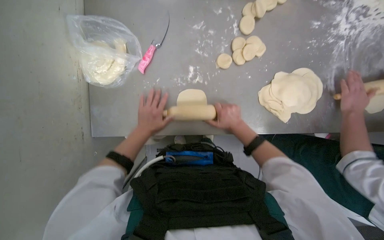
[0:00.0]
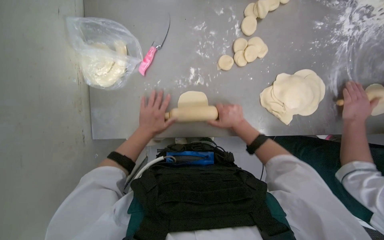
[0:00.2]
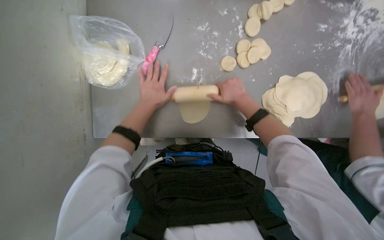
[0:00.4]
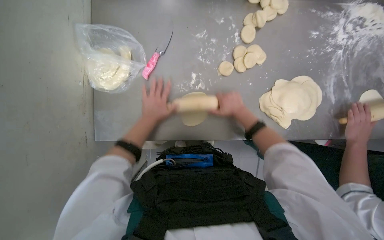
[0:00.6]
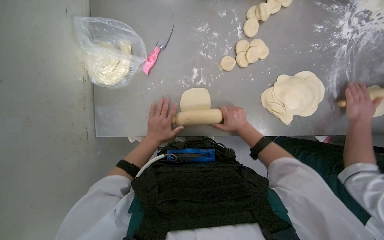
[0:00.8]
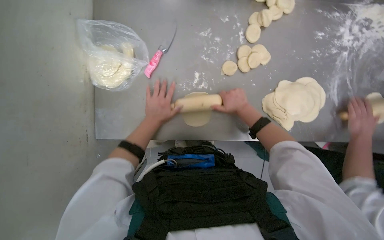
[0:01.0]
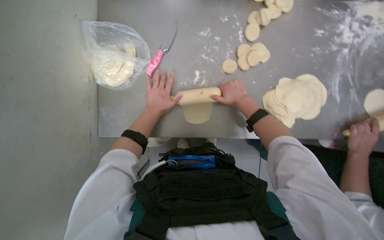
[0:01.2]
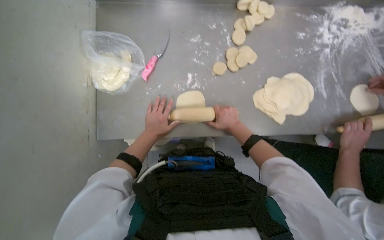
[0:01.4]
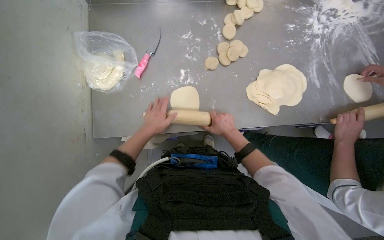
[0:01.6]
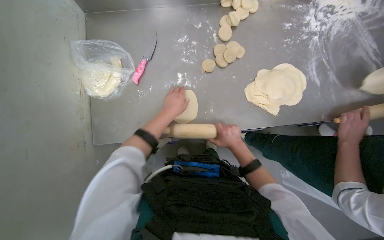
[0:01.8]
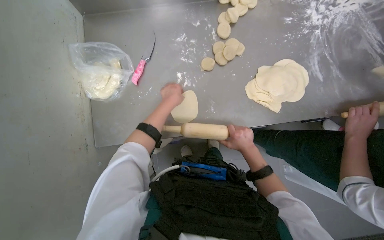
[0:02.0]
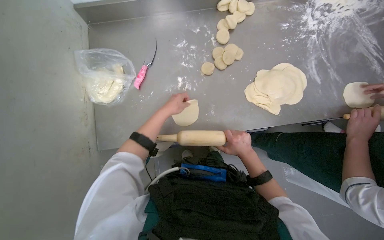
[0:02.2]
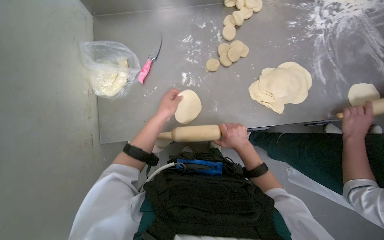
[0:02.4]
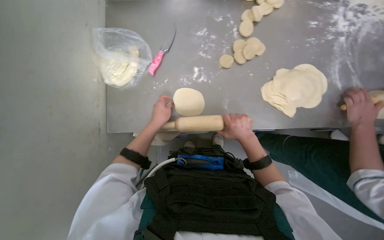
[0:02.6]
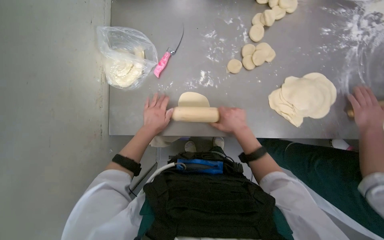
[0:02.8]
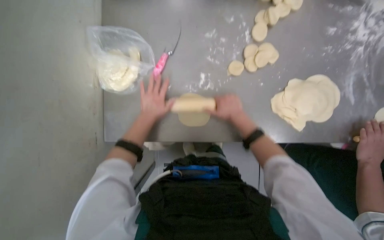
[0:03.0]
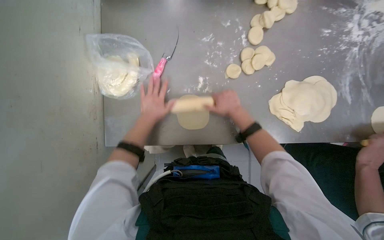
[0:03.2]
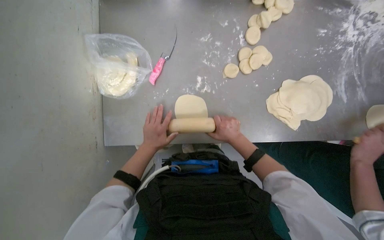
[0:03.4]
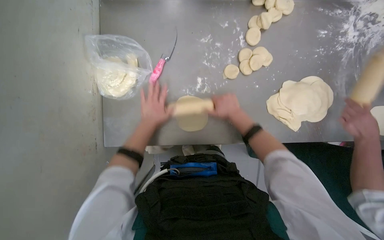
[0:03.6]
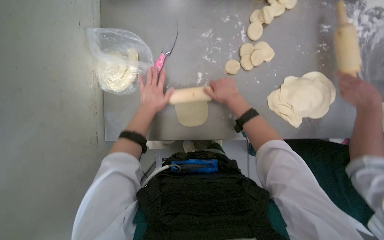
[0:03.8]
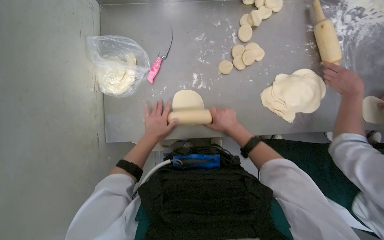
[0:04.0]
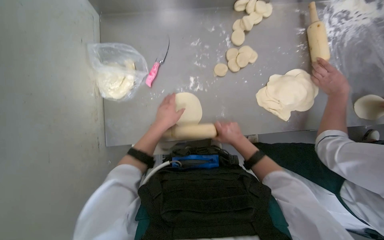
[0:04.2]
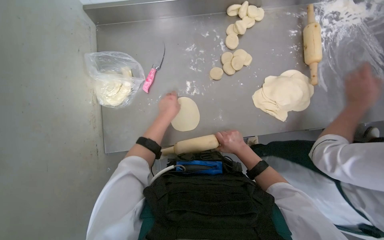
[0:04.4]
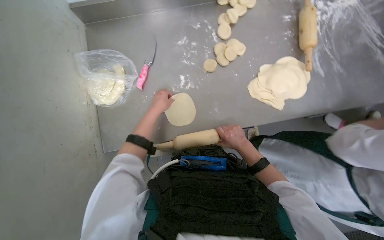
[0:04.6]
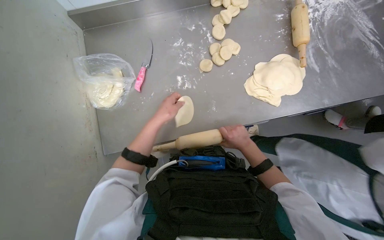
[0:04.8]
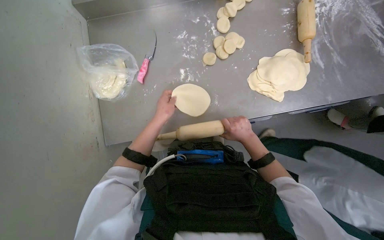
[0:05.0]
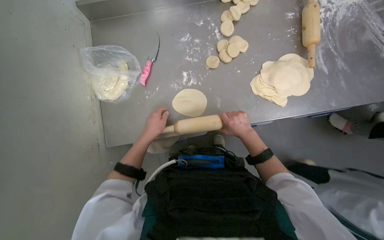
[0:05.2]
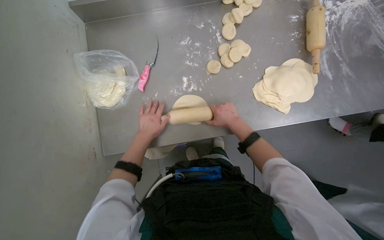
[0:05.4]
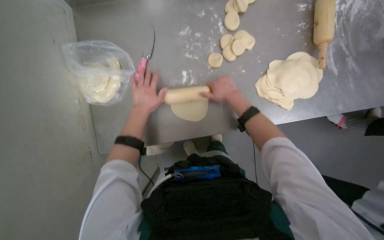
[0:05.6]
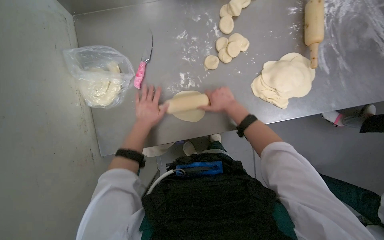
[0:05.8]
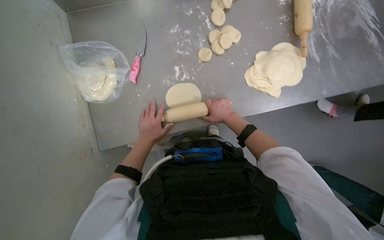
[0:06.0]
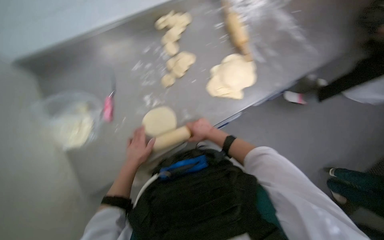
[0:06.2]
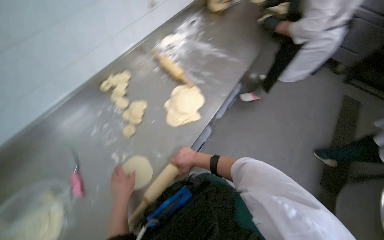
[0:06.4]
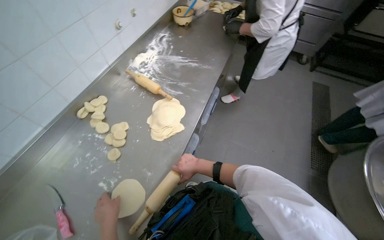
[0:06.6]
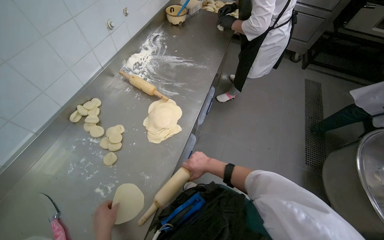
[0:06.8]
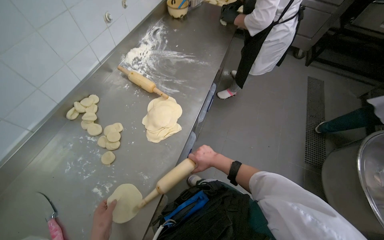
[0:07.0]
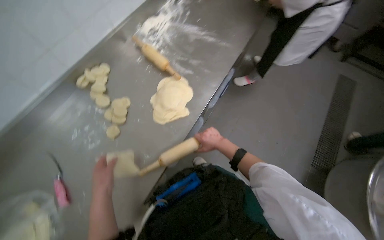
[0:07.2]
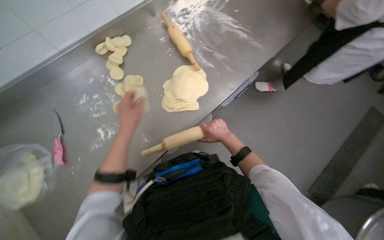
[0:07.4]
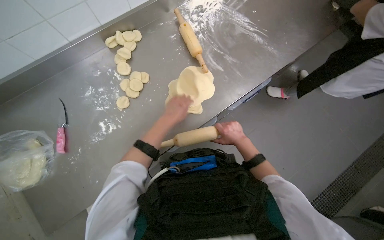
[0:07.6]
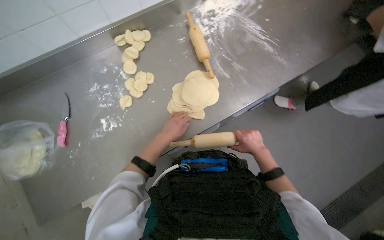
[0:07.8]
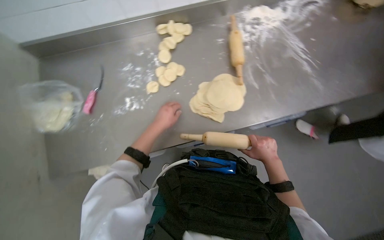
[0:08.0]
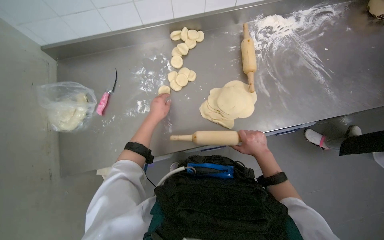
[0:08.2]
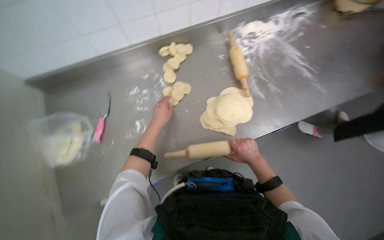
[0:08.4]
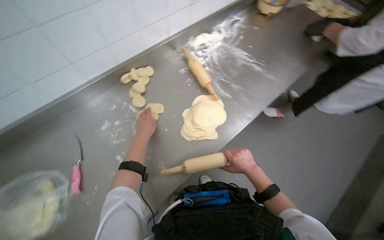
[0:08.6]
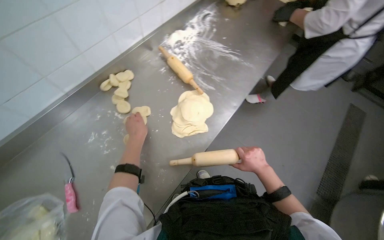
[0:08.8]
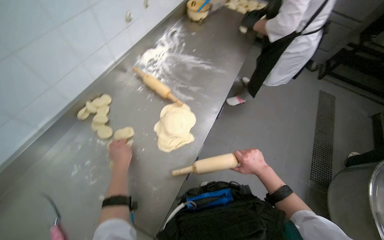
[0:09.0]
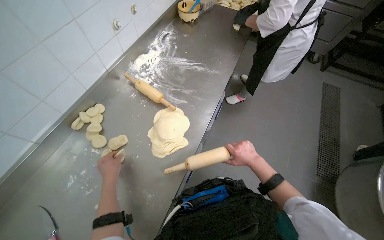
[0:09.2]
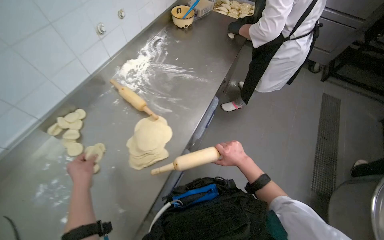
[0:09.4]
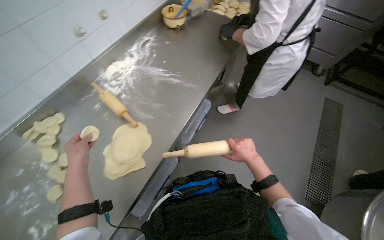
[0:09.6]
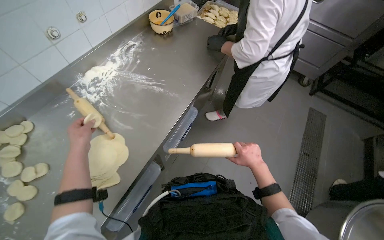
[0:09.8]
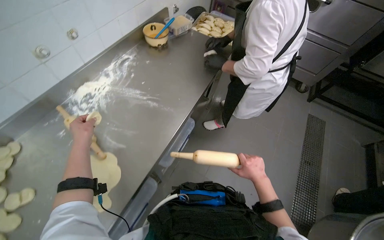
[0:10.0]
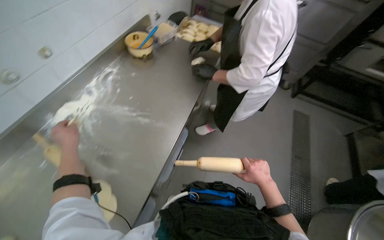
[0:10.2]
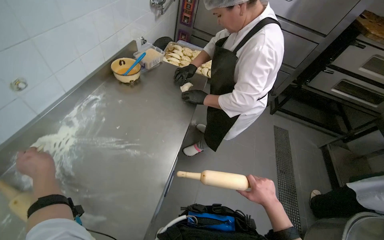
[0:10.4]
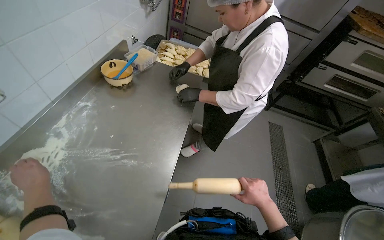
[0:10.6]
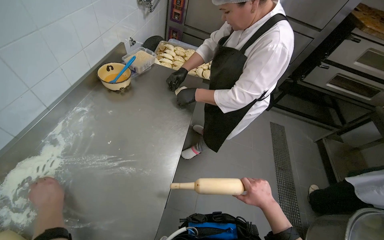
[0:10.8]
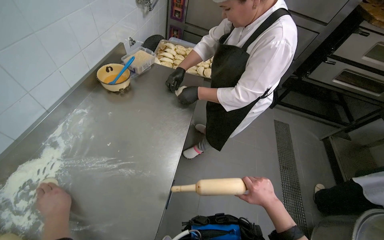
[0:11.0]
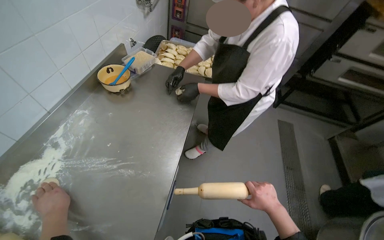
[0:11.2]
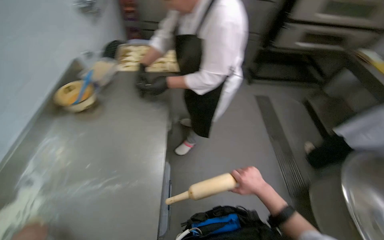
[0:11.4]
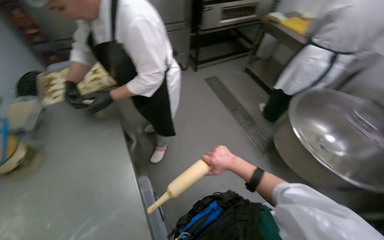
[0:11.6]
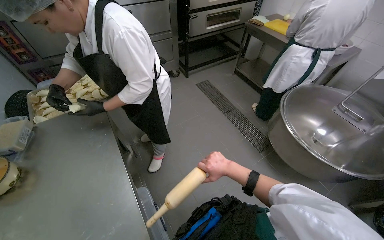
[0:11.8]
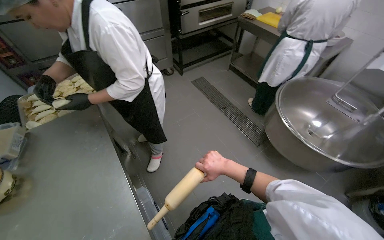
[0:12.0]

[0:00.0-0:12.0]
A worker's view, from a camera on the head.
Job: preparing food.
The whole recording: Rolling dough pieces with rolling pin. The worker rolls small pieces of dough into flat circles using a rolling pin on a metal counter.
0.0 to 1.6 s: The right hand goes up and down the picture, about 15 cm each way, reversing 3 times. Meanwhile the left hand goes up and down the picture, roughly 10 cm each way, reversing 3 times.
1.6 to 3.0 s: The hands both shift up the picture by approximately 10 cm.
3.0 to 4.4 s: The left hand moves up and down the picture over approximately 15 cm, changing direction 3 times. Meanwhile the right hand swings up and down the picture, approximately 20 cm each way, with 2 reversals.
4.4 to 6.0 s: The left hand goes up and down the picture, some 10 cm each way, reversing 2 times.
7.6 to 9.0 s: The wearer's head swings some 25 degrees to the right.
9.0 to 10.4 s: The head travels approximately 50 cm.
10.4 to 12.0 s: The head rotates approximately 50 degrees to the right.

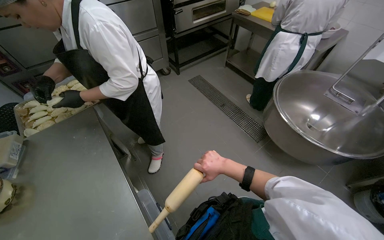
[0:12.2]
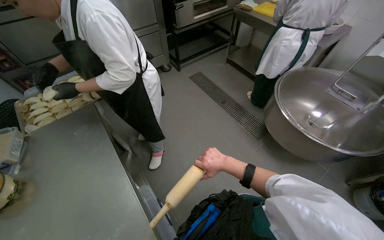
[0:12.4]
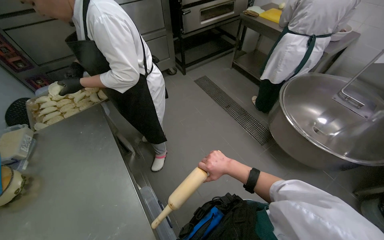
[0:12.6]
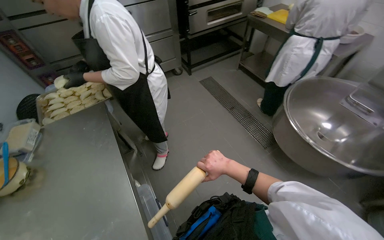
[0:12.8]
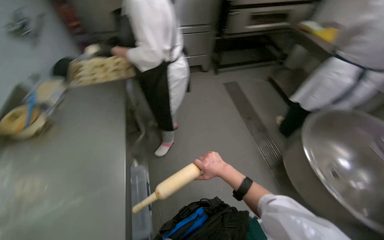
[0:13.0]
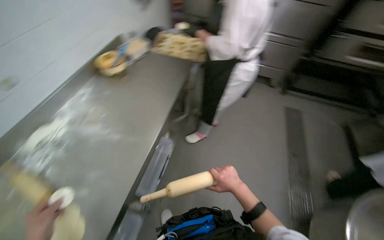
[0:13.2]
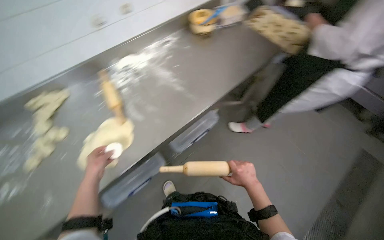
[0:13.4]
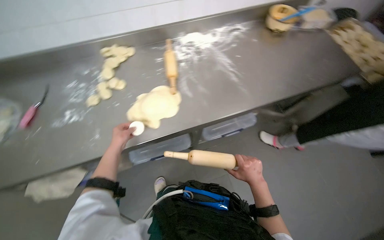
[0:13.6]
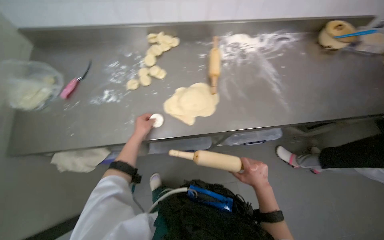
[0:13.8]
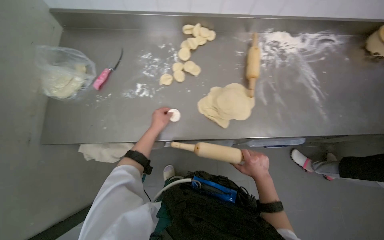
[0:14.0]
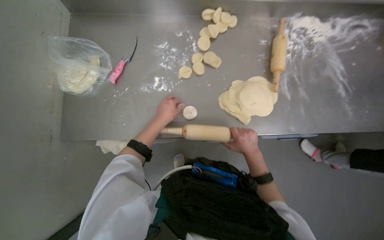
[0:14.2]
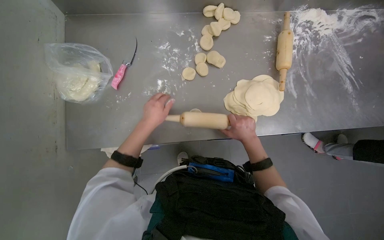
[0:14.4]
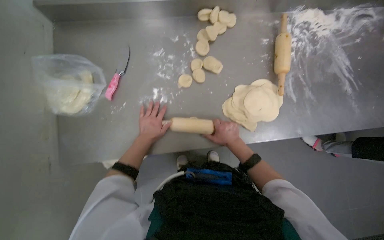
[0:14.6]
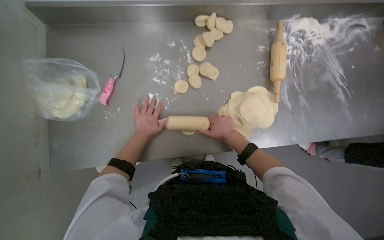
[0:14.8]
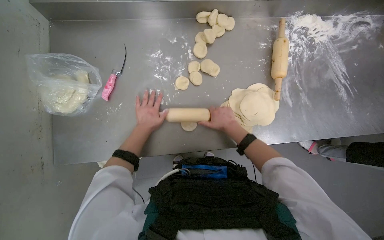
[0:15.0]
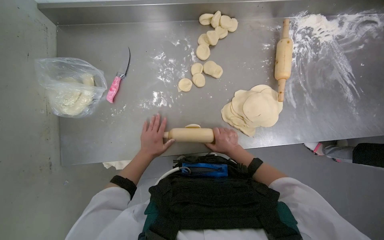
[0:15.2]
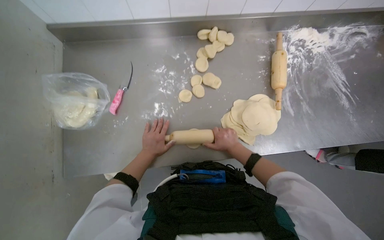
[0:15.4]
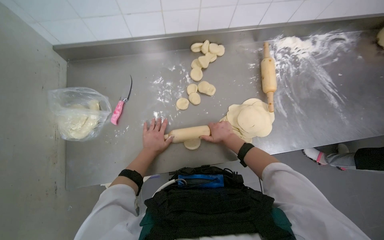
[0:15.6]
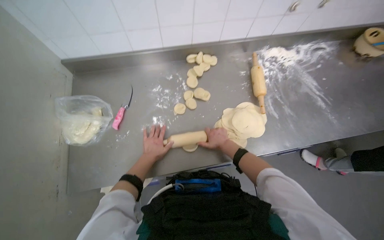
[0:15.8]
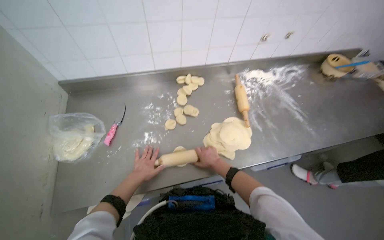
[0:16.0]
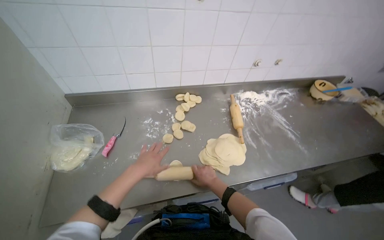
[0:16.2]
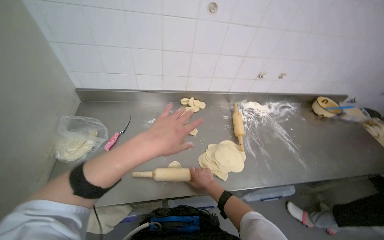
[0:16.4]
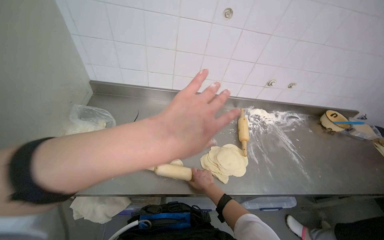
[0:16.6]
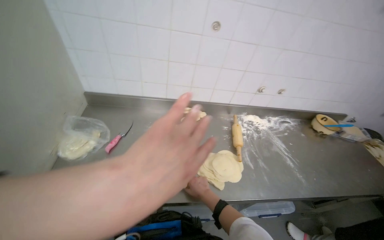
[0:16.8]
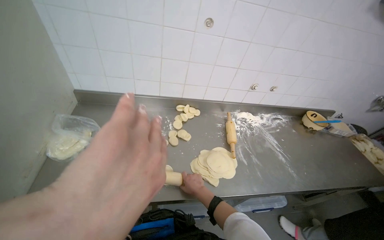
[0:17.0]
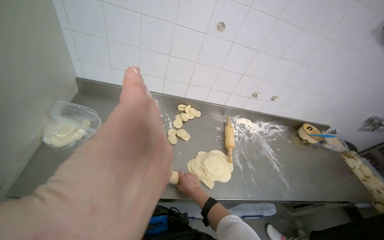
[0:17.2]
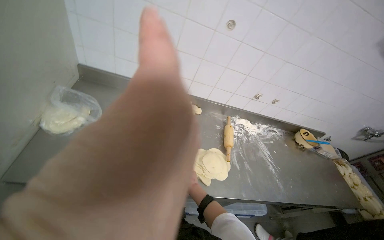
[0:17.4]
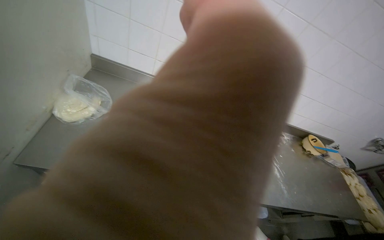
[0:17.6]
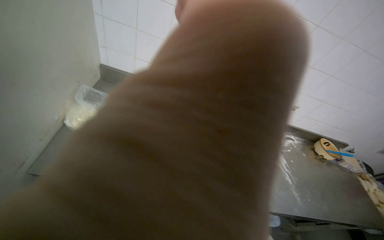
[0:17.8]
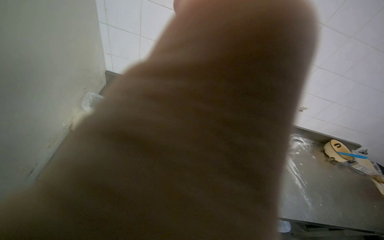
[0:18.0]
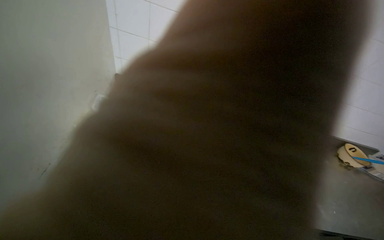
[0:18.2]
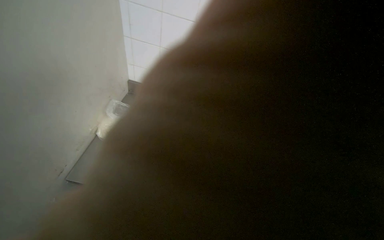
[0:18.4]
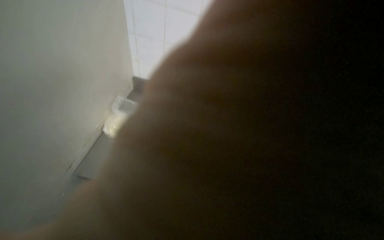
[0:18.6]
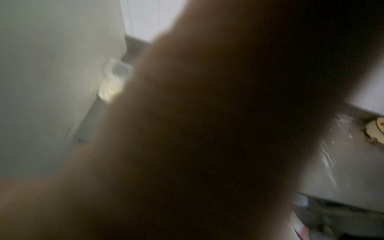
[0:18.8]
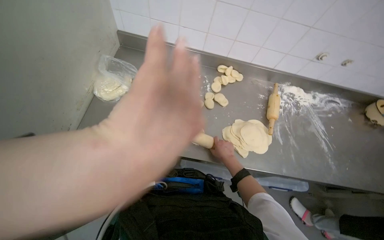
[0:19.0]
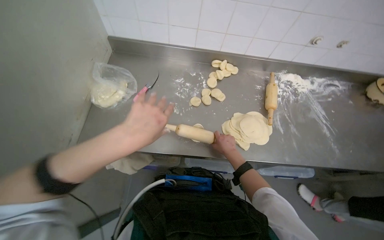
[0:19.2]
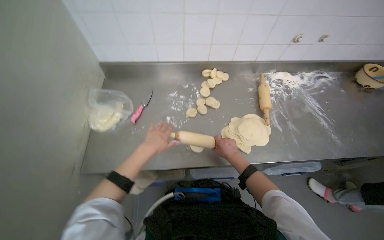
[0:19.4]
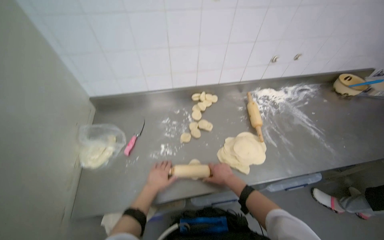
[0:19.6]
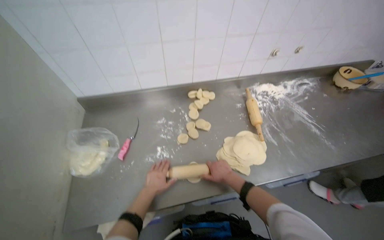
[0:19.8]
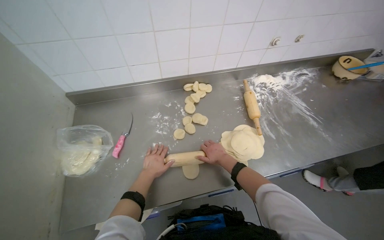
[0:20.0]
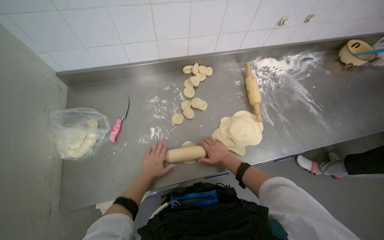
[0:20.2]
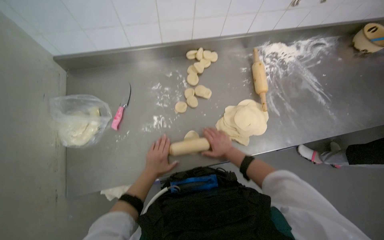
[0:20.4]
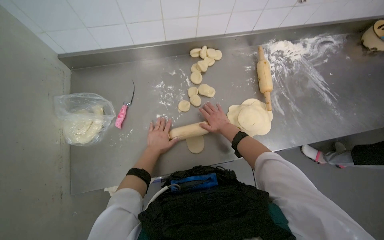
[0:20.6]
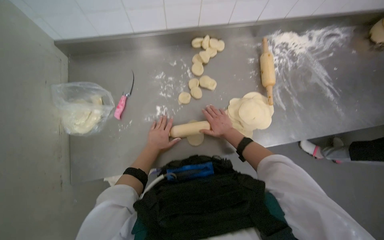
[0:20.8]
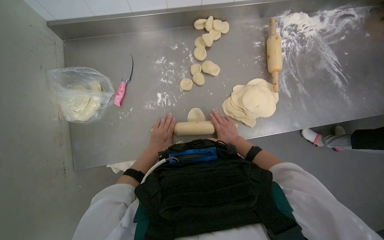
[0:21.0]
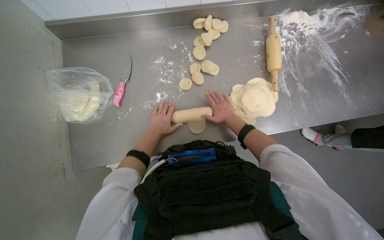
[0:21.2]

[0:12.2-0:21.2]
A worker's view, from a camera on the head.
Job: preparing food.
The whole recording: Rolling dough pieces with rolling pin. The worker rolls small pieces of dough into flat circles using a rolling pin on a metal counter.
12.2 to 13.8 s: The wearer looks some 120 degrees further to the left. The view tilts approximately 15 degrees downward.
13.8 to 15.2 s: The view tilts some 15 degrees downward. The right hand shifts roughly 40 cm to the left and up the picture.
15.2 to 16.6 s: The camera pitches upward, by some 35 degrees. The left hand travels nearer to the camera by about 40 cm.
19.8 to 21.2 s: The wearer looks approximately 25 degrees further downward.
